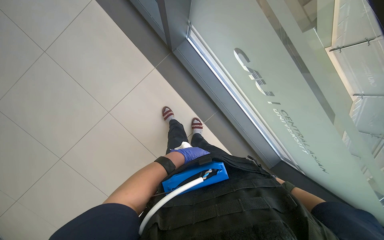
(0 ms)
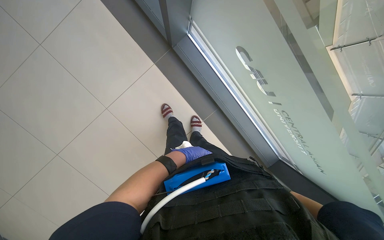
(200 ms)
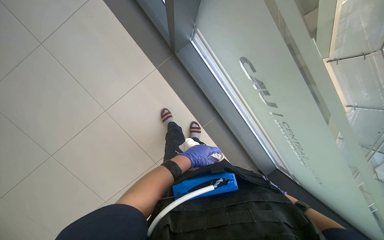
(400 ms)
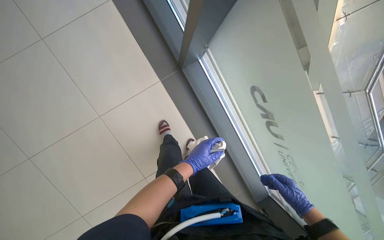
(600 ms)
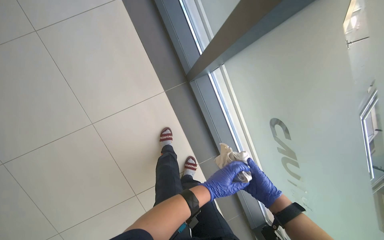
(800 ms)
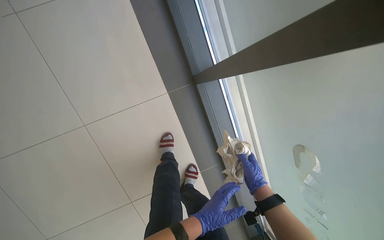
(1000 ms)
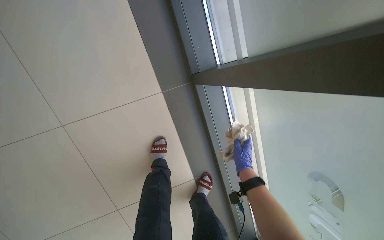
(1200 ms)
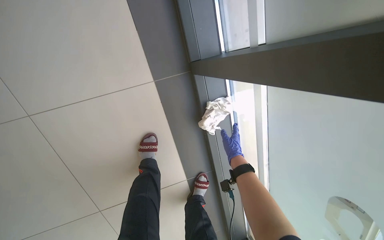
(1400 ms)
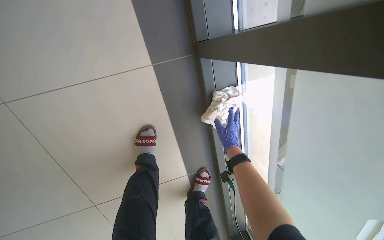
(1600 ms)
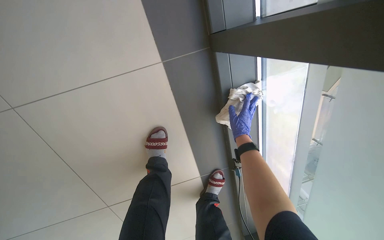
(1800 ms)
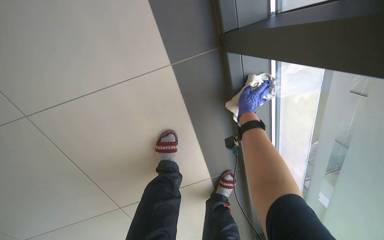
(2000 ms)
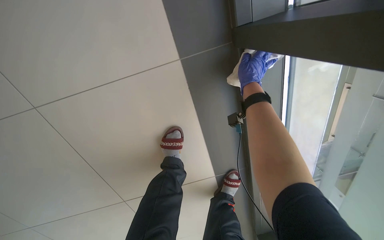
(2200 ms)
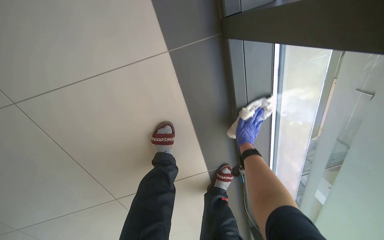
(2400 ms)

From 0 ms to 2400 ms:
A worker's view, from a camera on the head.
Job: wiping surfaces.
The whole recording: Wiping window frames. The worker wipes the window frames with a cloth.
From 1200 ms to 2400 ms: The camera pitches downward, by roughly 20 degrees. The right hand goes up the picture and returns, roughly 40 cm each way.

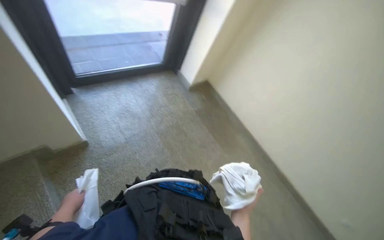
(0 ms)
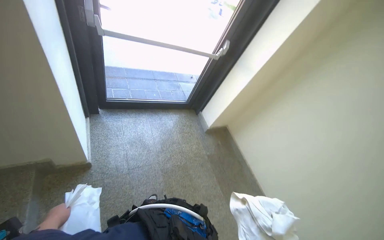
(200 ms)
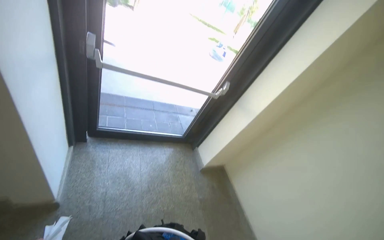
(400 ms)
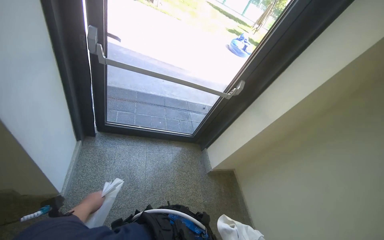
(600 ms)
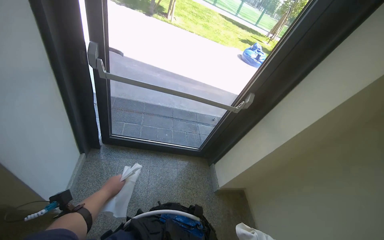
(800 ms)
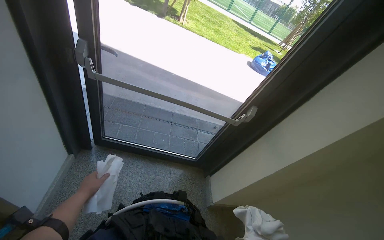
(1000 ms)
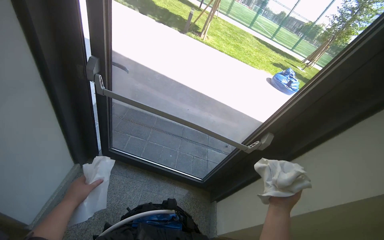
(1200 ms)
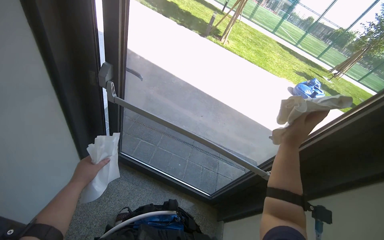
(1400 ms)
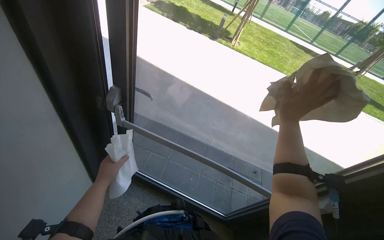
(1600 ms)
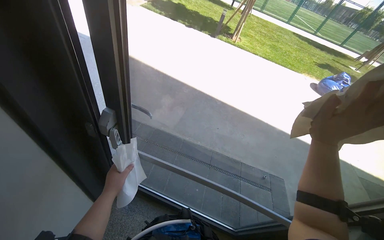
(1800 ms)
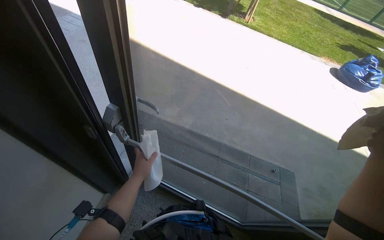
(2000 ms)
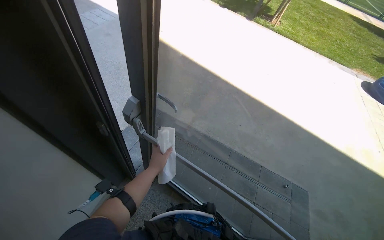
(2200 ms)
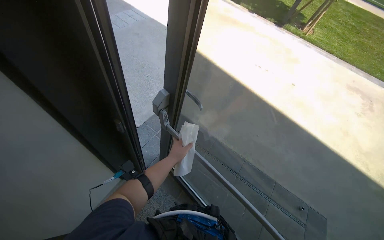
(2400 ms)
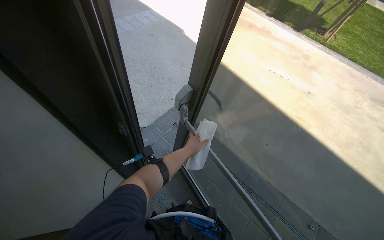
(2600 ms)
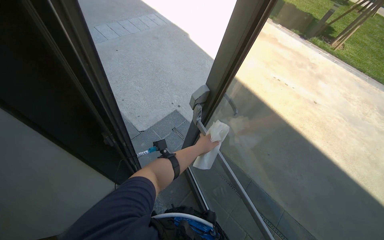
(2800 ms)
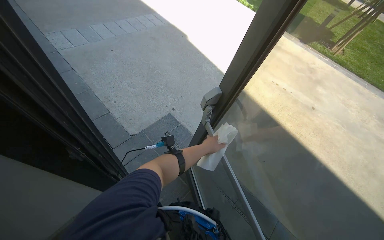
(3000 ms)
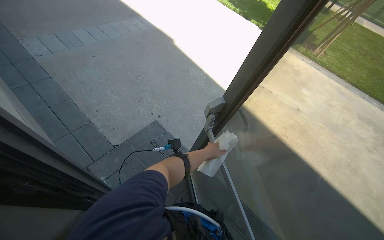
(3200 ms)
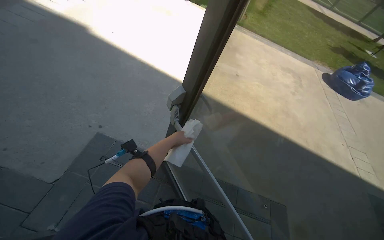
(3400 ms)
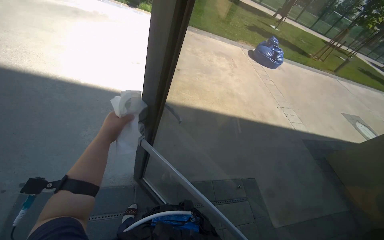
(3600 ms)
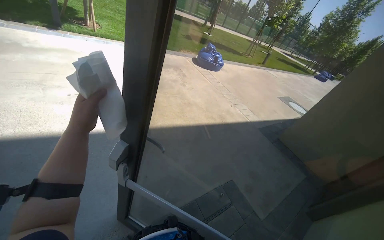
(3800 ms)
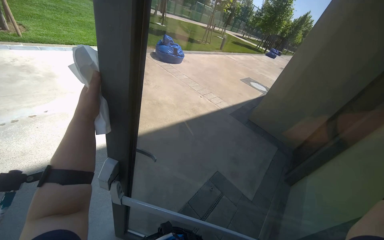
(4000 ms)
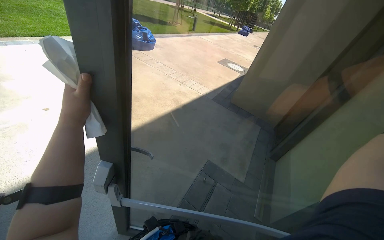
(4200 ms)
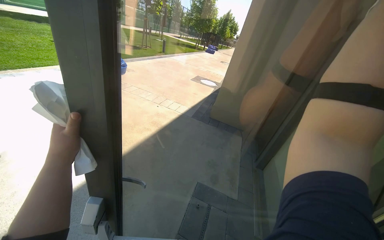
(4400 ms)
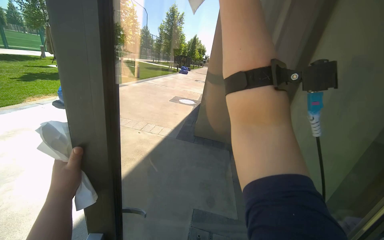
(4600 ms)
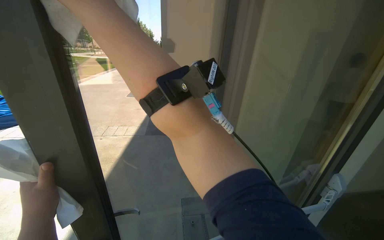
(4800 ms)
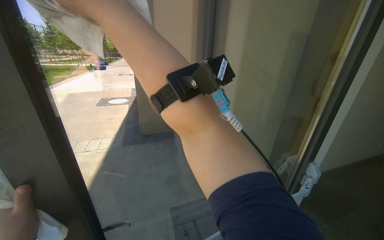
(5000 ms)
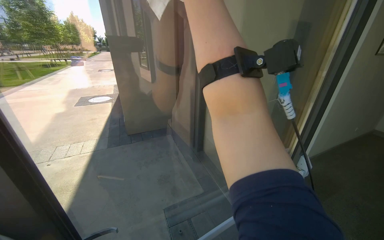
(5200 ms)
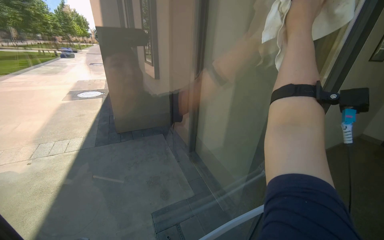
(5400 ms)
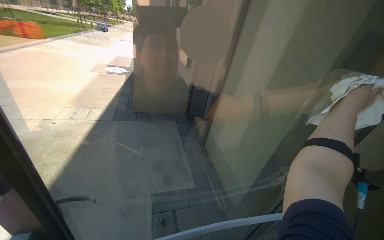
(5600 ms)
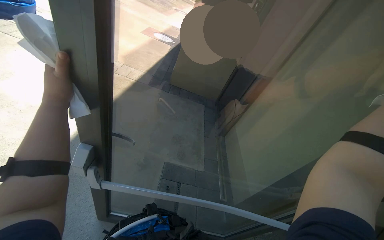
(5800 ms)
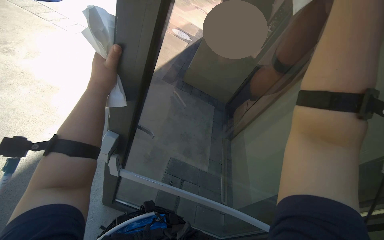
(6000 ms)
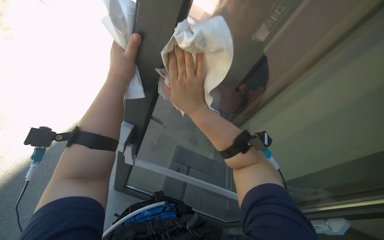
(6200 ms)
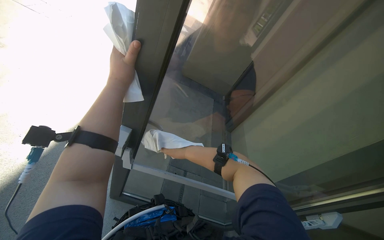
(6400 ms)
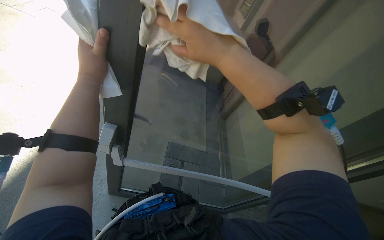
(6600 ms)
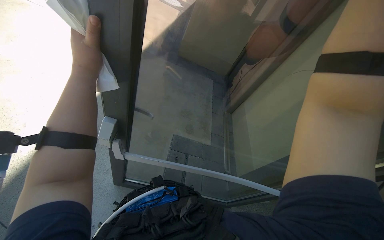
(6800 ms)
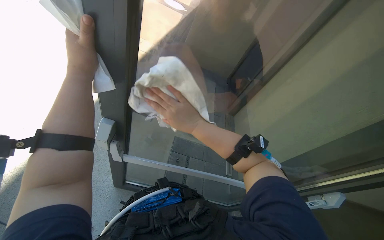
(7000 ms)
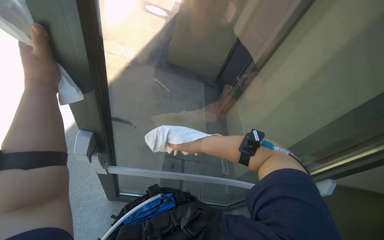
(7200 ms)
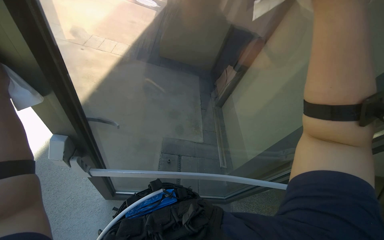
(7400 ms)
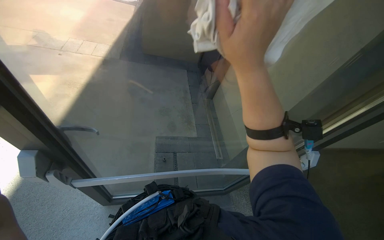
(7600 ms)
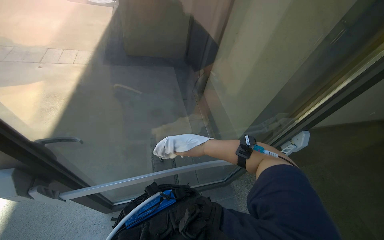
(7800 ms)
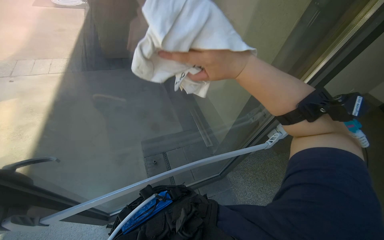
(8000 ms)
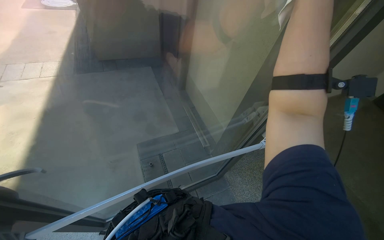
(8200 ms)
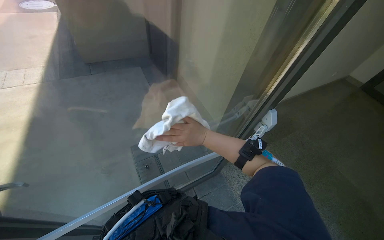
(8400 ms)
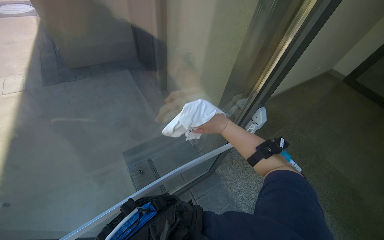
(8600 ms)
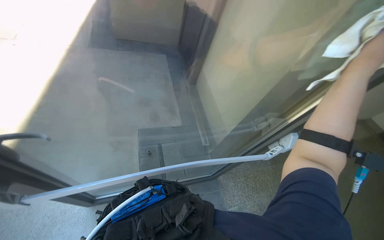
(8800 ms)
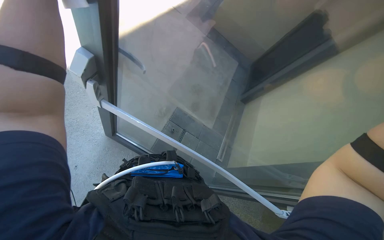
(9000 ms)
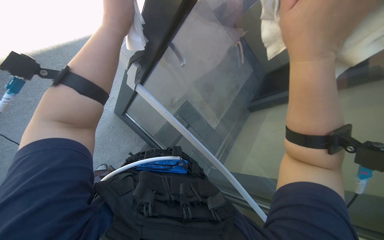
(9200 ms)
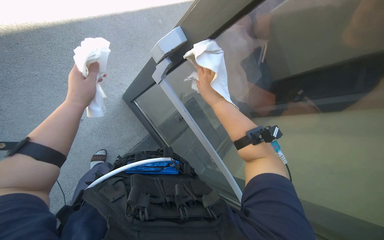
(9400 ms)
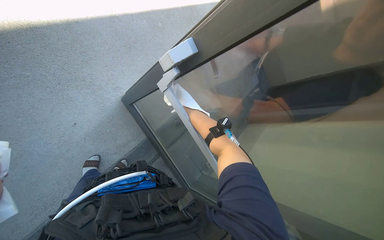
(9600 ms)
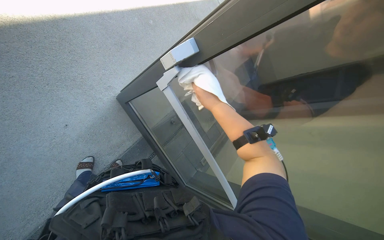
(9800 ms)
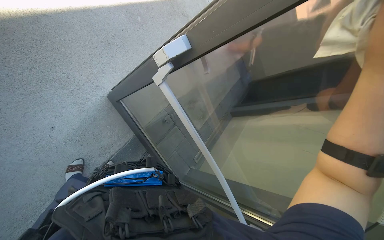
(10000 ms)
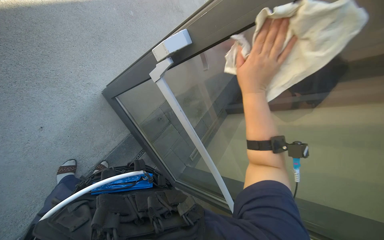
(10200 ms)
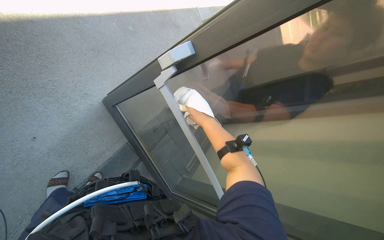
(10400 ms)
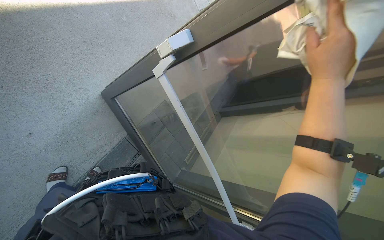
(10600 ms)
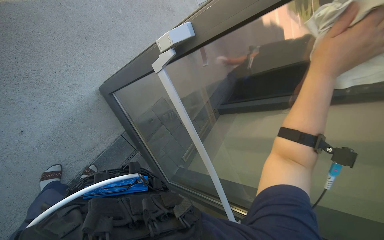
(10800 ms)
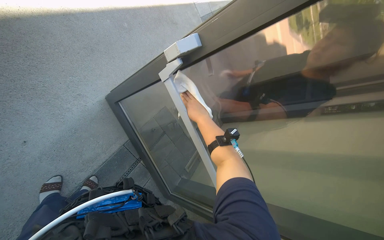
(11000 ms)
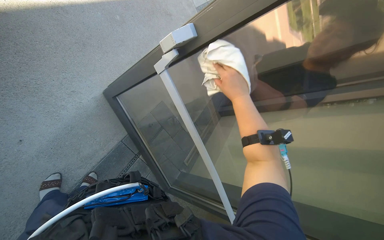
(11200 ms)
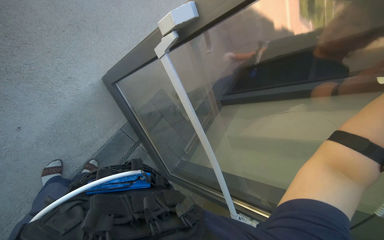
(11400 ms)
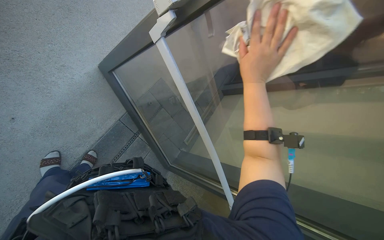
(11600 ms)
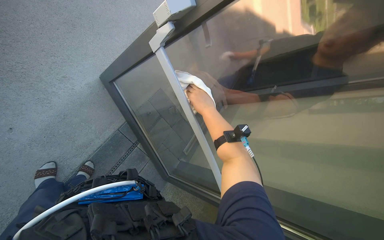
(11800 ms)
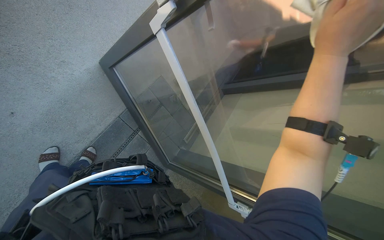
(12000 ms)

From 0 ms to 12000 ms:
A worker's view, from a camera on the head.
Job: cleaning windows.
The whole recording: Wiping glass door. The worker wipes the glass door with a white cloth.
From 0 ms to 1600 ms: The wearer moves roughly 70 cm. The wearer looks approximately 50 degrees further to the left. The wearer looks about 40 degrees further upward.
From 1600 ms to 3000 ms: The head rotates roughly 25 degrees to the left. The left hand travels farther from the camera, up the picture and to the right by approximately 40 cm.
From 3000 ms to 4400 ms: The camera travels about 80 cm. The wearer looks about 110 degrees further to the right.
From 6000 ms to 7600 ms: The head rotates roughly 25 degrees to the right. The camera pitches downward, by roughly 15 degrees.
From 9000 ms to 10400 ms: The view swings approximately 15 degrees to the right.
From 10400 ms to 12000 ms: The right hand swings left and right, about 25 cm each way, with 2 reversals.

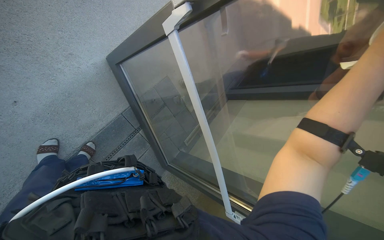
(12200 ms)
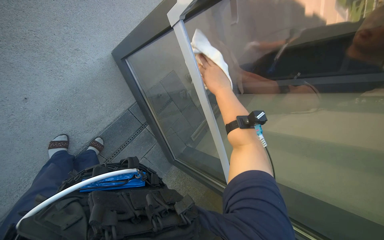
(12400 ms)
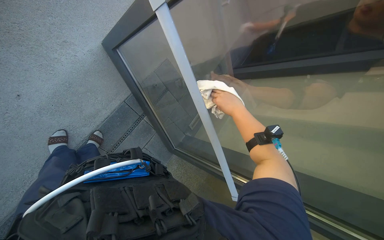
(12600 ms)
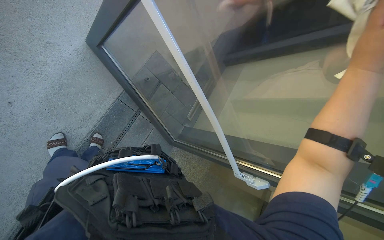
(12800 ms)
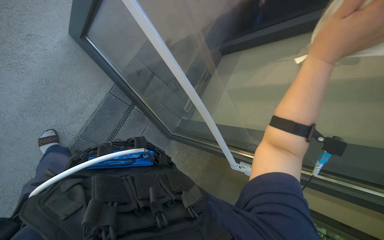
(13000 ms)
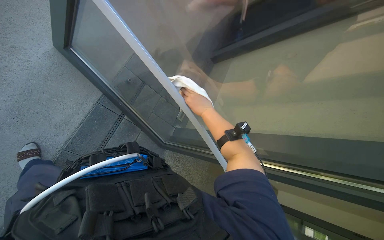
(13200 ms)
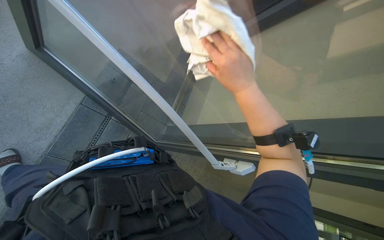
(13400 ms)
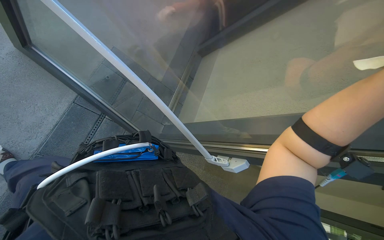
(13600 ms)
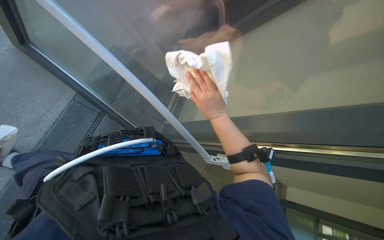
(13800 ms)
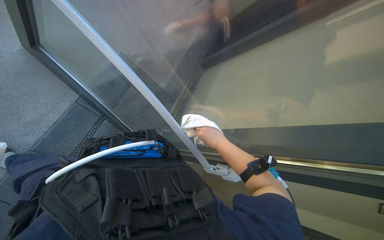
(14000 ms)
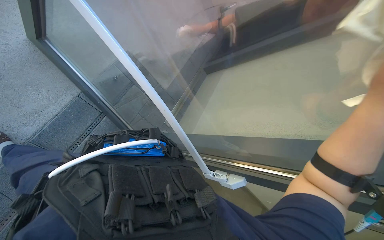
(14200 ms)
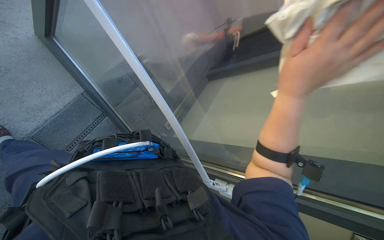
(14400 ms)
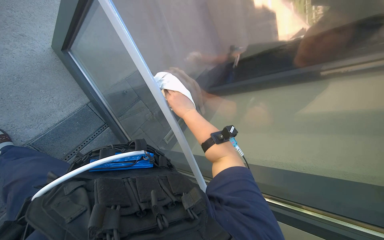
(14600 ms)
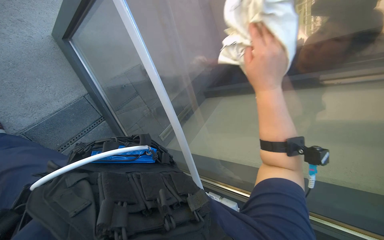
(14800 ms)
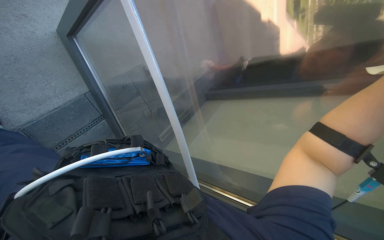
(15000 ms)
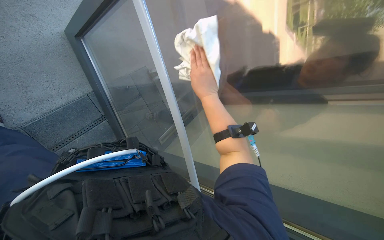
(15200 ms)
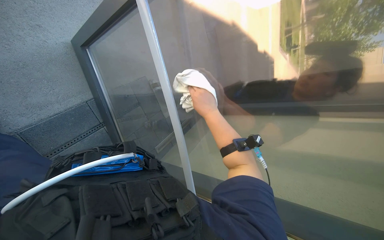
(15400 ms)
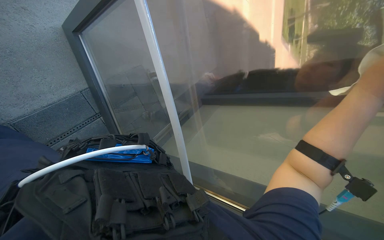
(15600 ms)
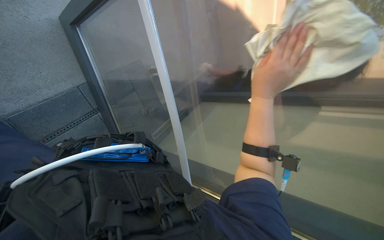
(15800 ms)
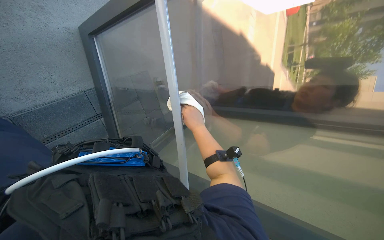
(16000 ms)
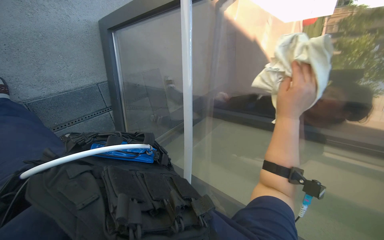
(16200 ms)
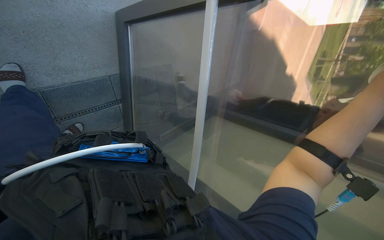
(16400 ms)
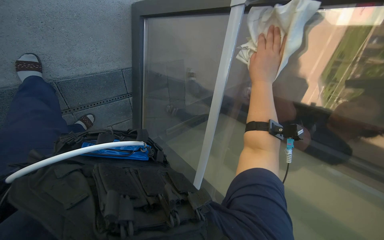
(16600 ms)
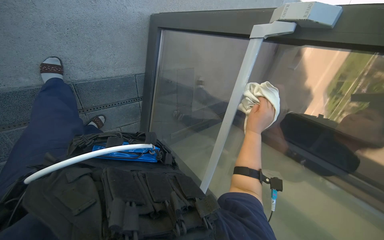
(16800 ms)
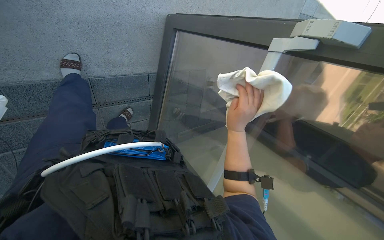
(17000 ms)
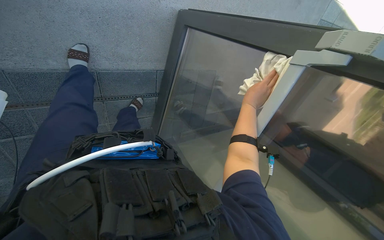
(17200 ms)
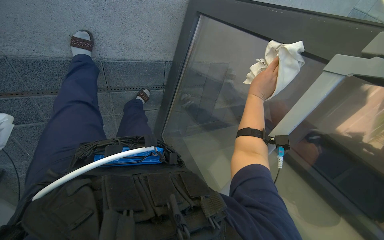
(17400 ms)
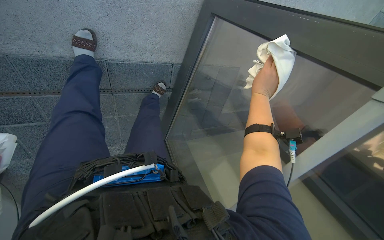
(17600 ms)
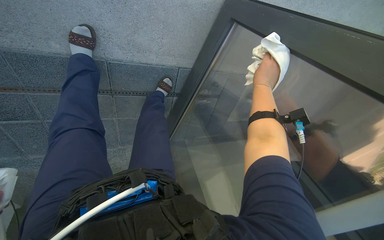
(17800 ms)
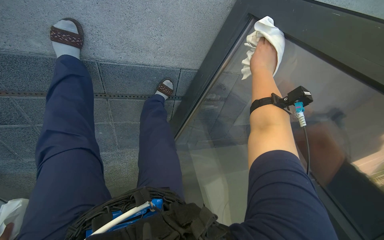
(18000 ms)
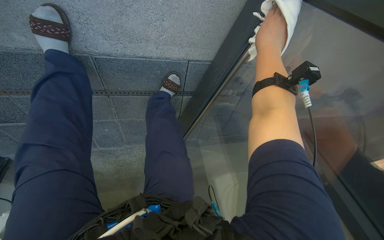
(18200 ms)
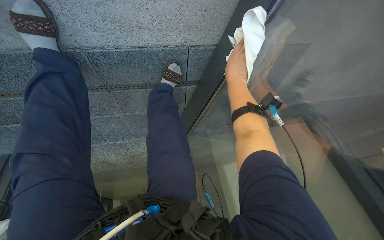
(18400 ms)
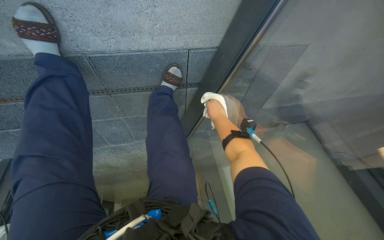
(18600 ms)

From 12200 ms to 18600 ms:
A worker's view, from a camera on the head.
Job: cleaning windows.
The whole recording: Wiping glass door. The worker wipes the glass door with a white cloth.
From 13800 ms to 15400 ms: The wearer looks approximately 20 degrees further upward.
From 15400 ms to 17000 ms: Everything in view rotates about 30 degrees clockwise.
From 17000 ms to 18600 ms: The camera is carried about 50 cm. The camera pitches downward, by about 15 degrees.
